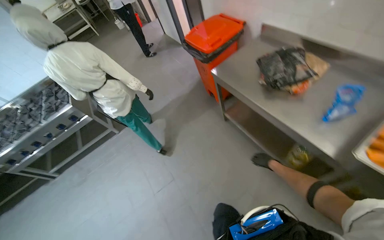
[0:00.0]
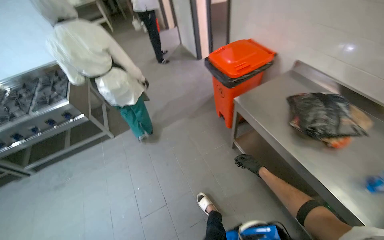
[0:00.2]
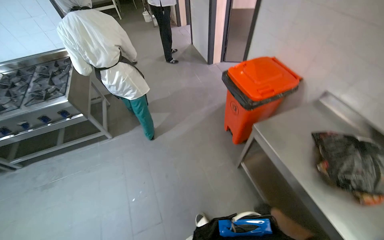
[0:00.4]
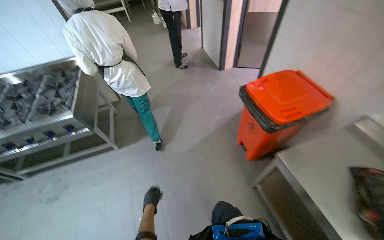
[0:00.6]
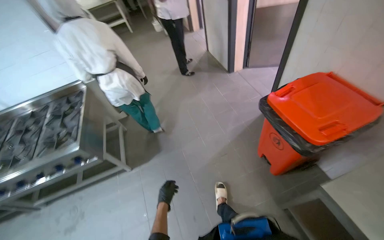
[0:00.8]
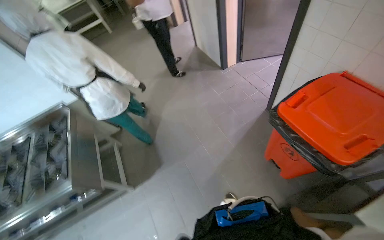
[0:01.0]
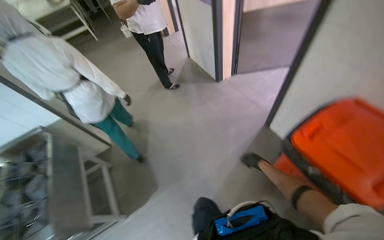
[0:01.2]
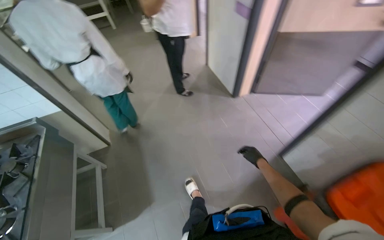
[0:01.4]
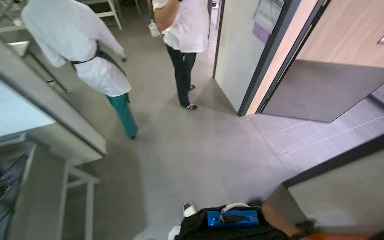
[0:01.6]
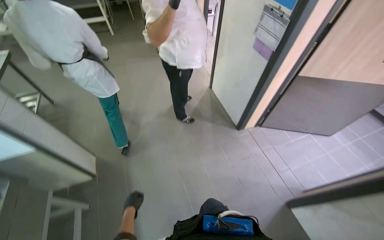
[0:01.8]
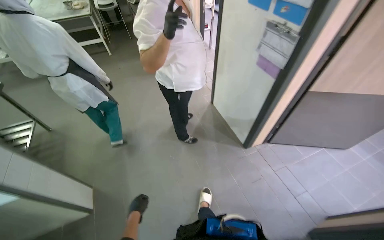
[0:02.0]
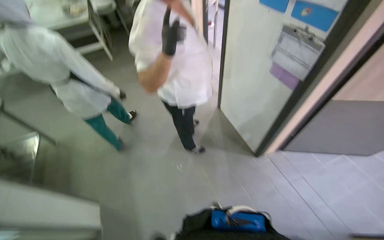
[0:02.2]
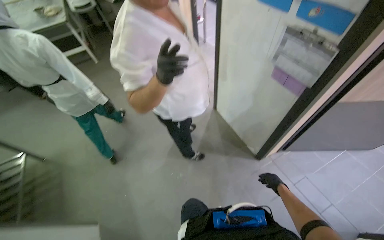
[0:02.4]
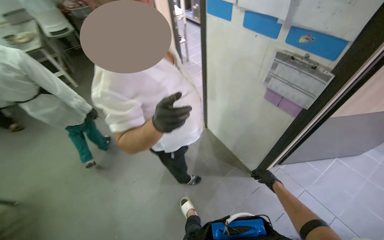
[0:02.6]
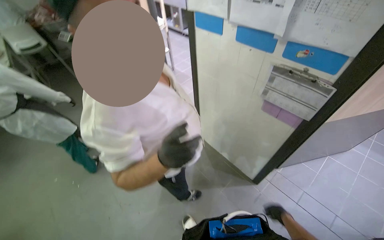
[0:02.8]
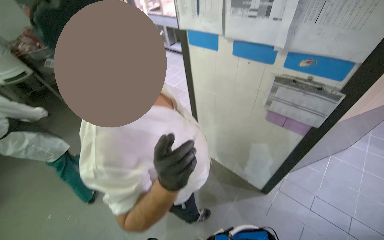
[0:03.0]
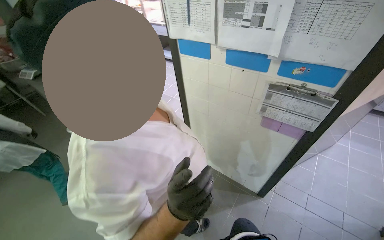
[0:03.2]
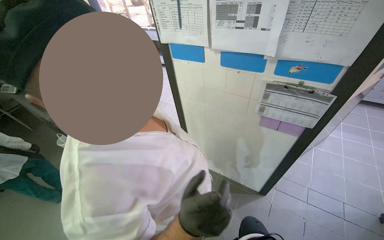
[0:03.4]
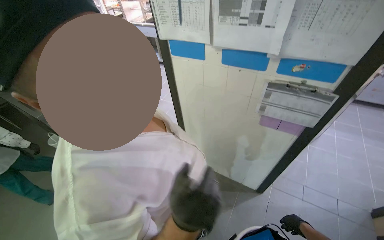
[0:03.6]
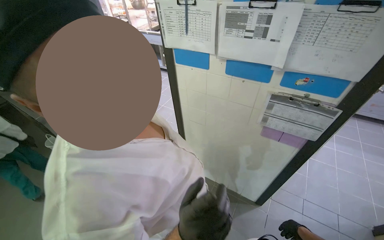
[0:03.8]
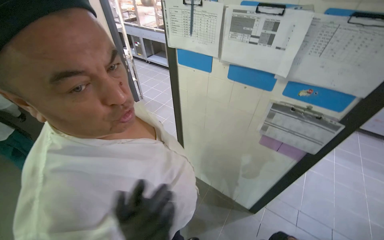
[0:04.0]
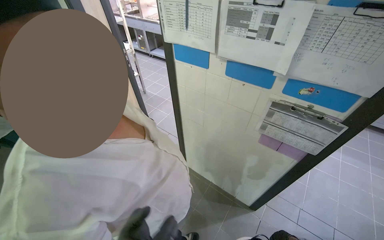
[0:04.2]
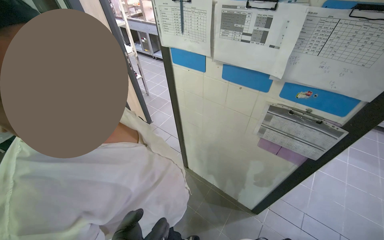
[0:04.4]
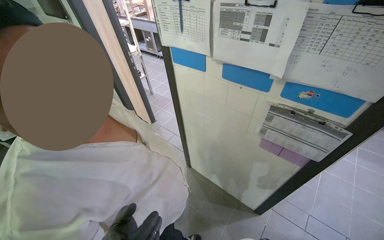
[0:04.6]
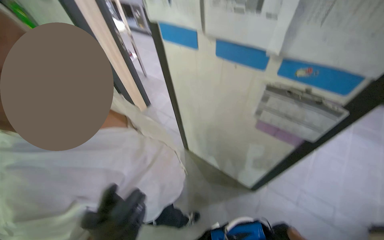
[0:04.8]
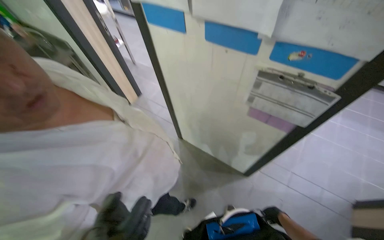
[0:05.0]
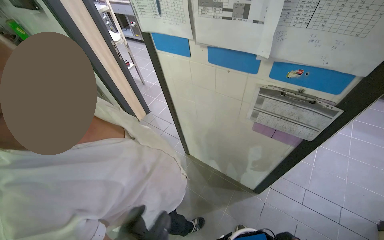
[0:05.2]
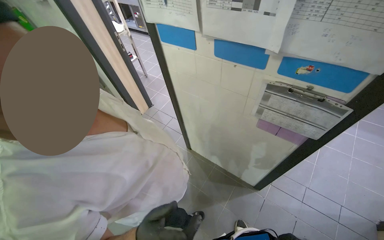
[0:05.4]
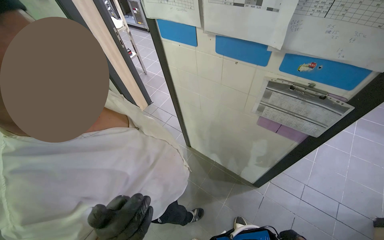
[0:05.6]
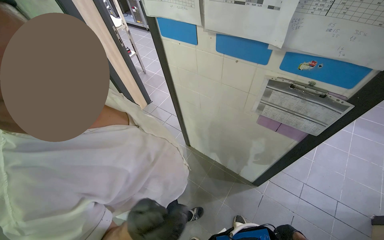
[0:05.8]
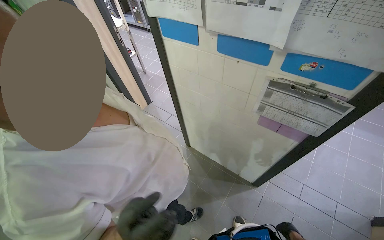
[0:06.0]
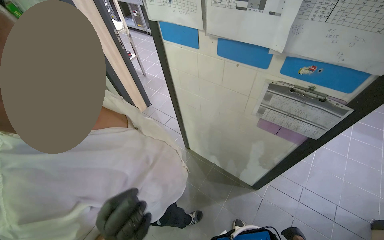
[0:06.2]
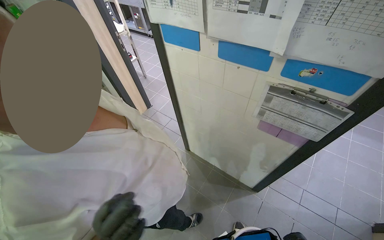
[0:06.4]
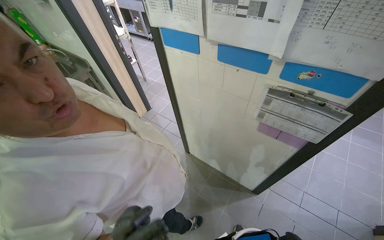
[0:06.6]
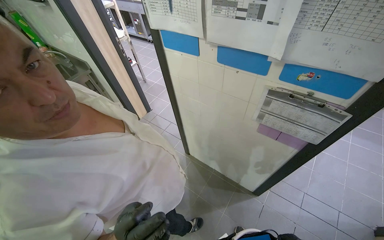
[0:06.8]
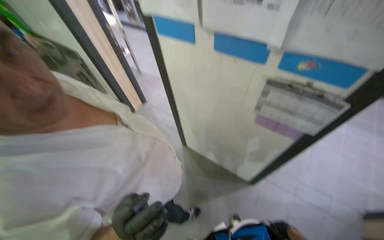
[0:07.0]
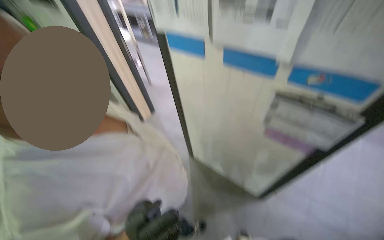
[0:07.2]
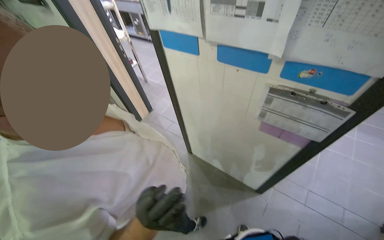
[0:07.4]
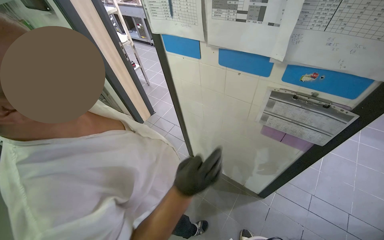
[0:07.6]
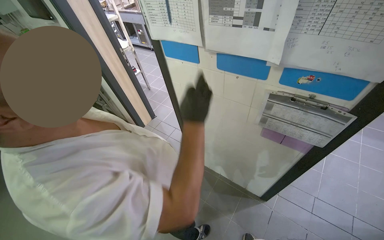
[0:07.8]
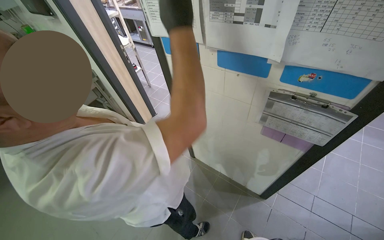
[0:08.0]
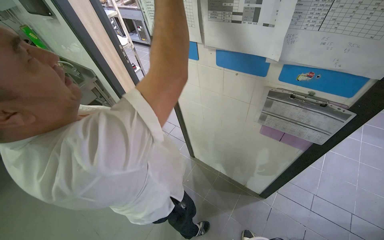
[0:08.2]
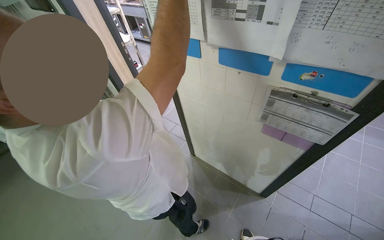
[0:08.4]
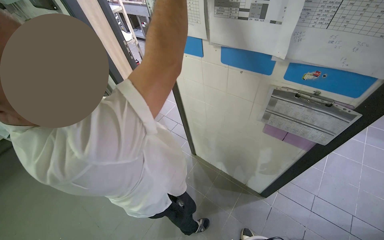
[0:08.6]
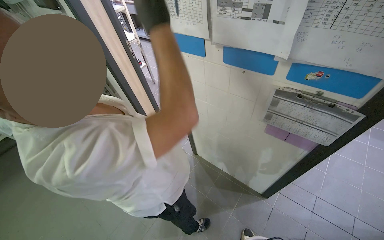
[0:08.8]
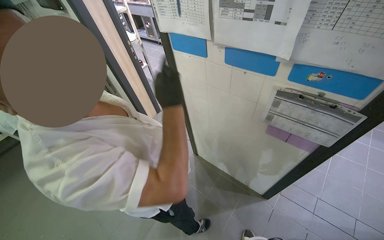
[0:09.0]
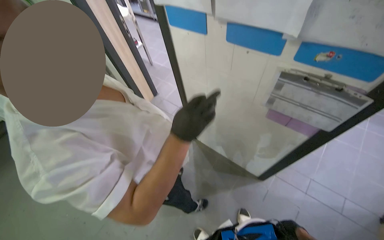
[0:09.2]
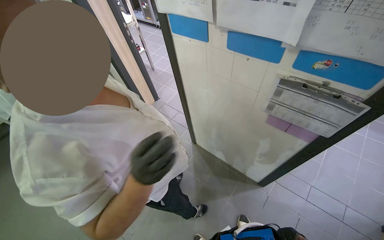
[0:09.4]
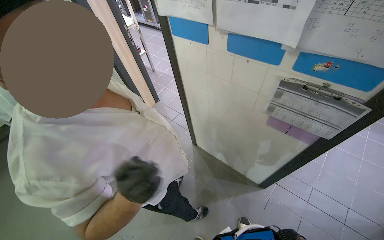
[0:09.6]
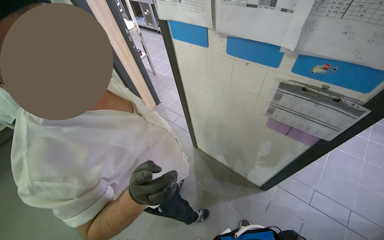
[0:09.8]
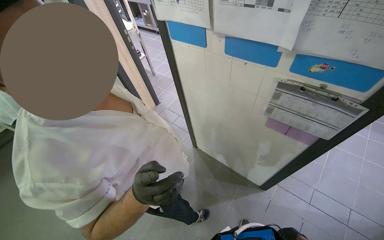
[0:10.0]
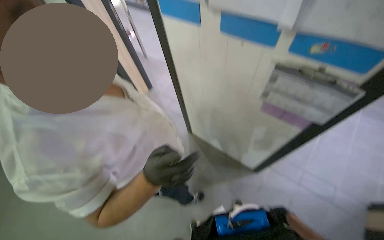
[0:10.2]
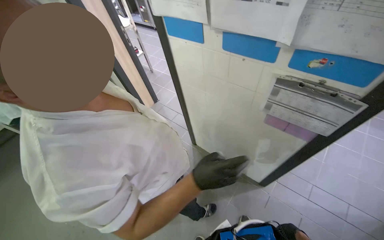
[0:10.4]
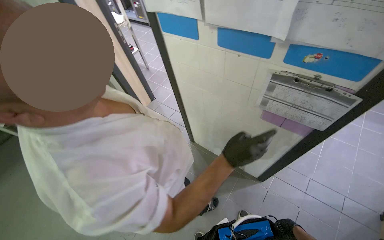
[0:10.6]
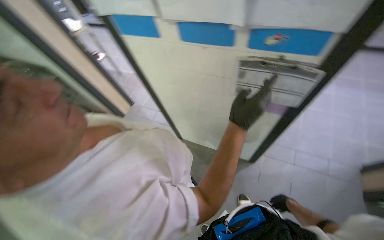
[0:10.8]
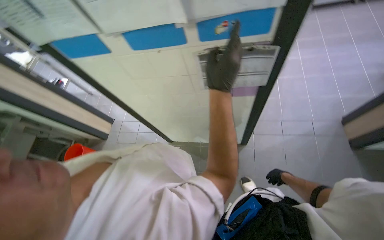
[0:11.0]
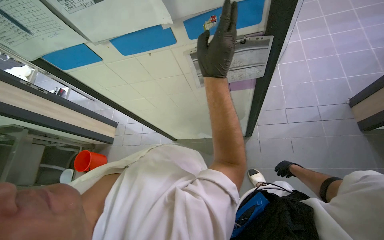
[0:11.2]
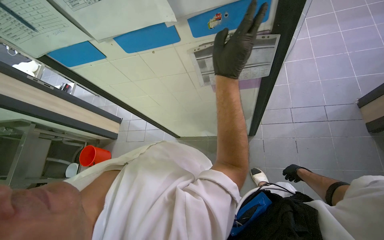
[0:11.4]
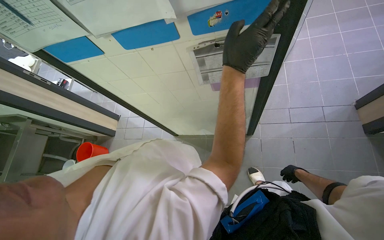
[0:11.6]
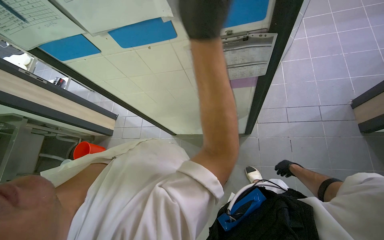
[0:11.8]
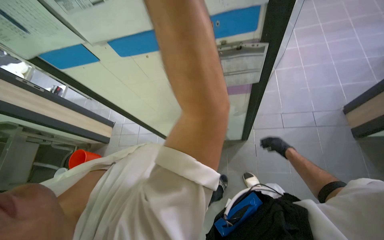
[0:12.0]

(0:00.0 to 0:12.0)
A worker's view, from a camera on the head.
Job: preparing food.
The whole recording: Preparing onions on cutting board. The worker slices and dices peeled onions on a red cutting board.
0:00.0 - 0:01.6: The head travels approximately 2 m.
0:01.6 - 0:03.0: The wearer moves some 1 m. The wearer looks about 30 degrees further to the right. The camera pitches upward, by about 10 degrees.
0:10.4 - 0:12.0: The scene turns some 35 degrees counterclockwise in the picture.

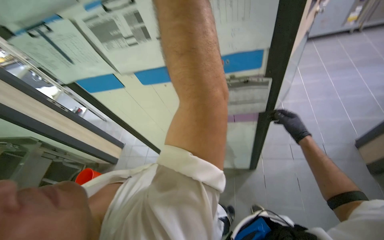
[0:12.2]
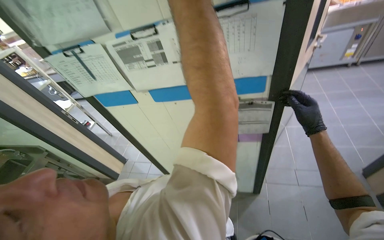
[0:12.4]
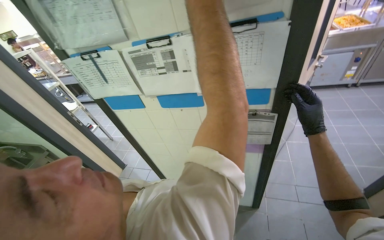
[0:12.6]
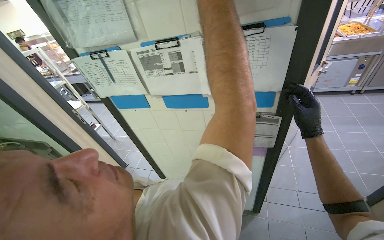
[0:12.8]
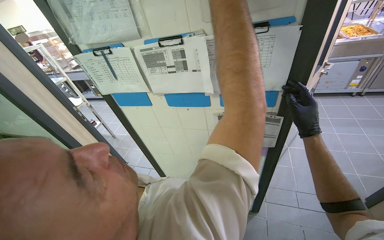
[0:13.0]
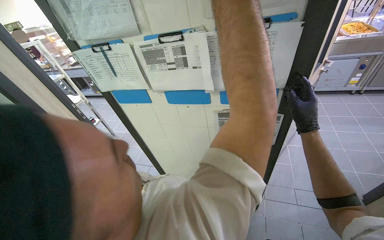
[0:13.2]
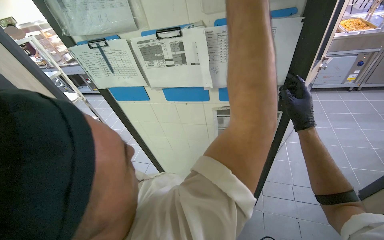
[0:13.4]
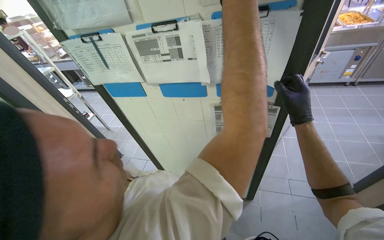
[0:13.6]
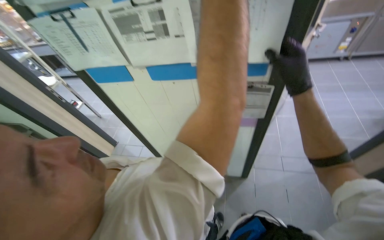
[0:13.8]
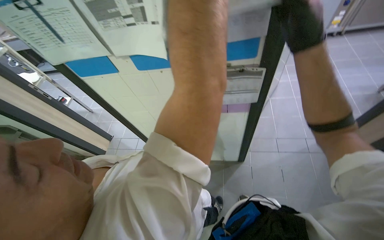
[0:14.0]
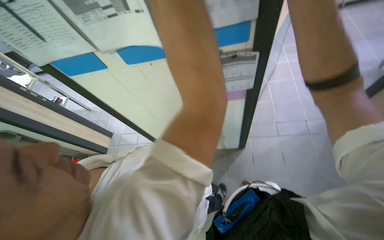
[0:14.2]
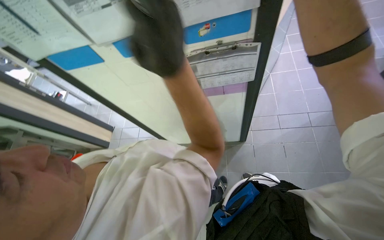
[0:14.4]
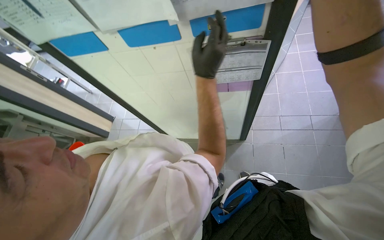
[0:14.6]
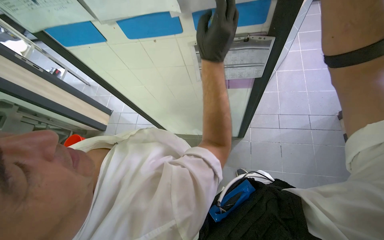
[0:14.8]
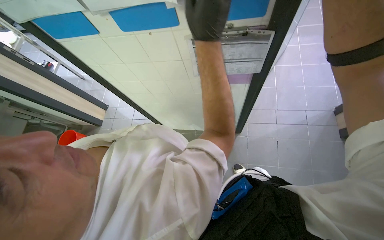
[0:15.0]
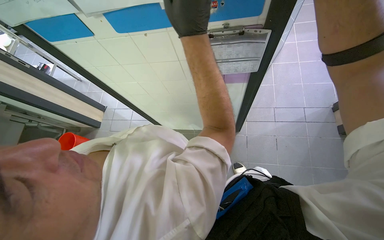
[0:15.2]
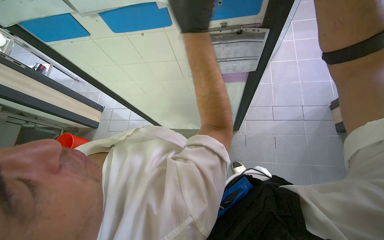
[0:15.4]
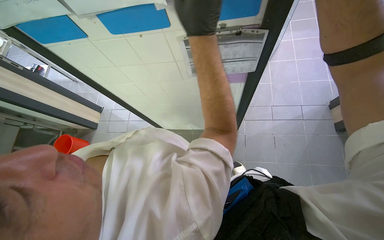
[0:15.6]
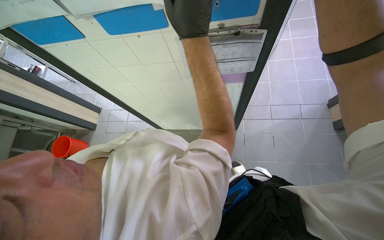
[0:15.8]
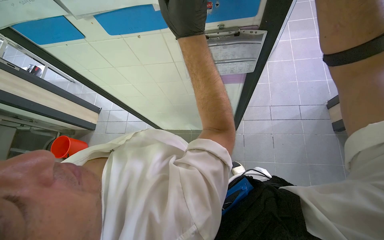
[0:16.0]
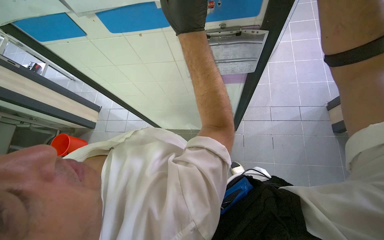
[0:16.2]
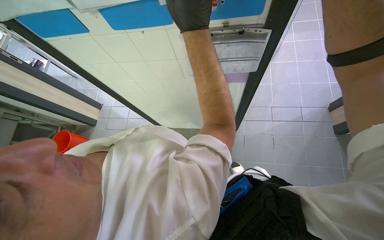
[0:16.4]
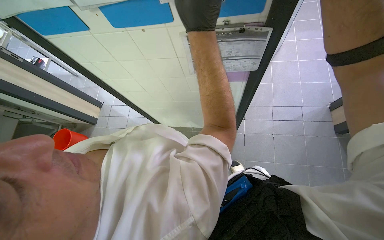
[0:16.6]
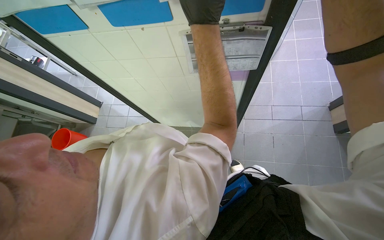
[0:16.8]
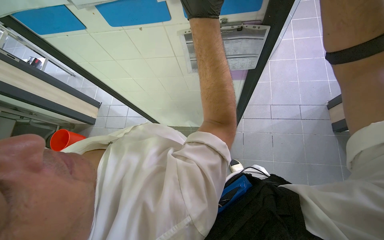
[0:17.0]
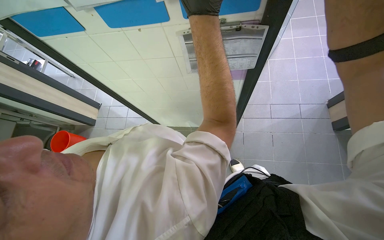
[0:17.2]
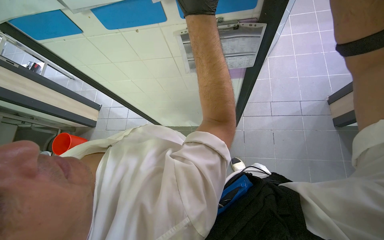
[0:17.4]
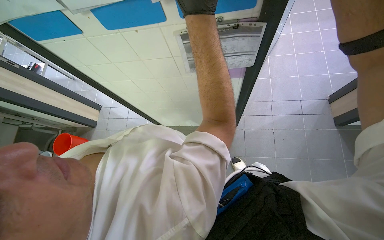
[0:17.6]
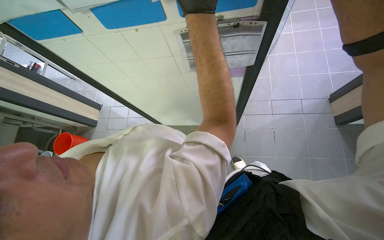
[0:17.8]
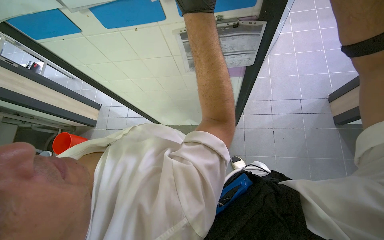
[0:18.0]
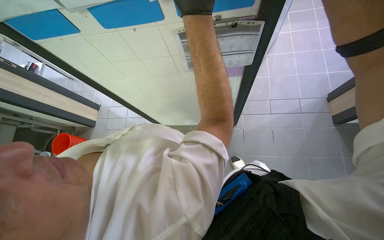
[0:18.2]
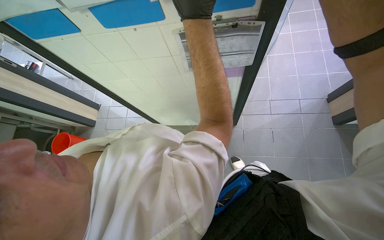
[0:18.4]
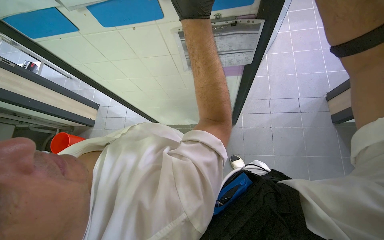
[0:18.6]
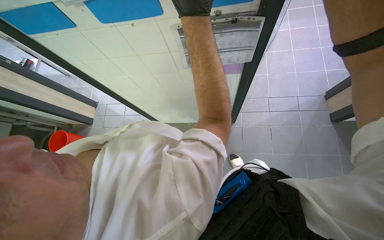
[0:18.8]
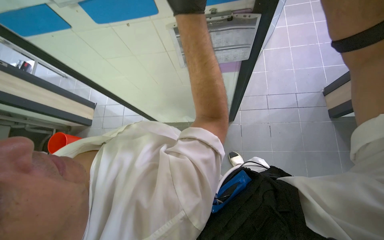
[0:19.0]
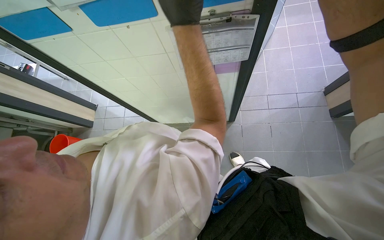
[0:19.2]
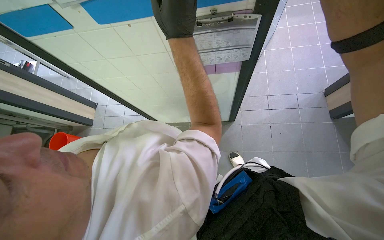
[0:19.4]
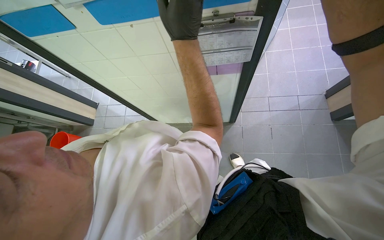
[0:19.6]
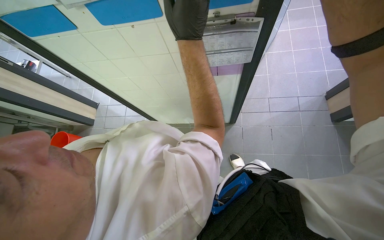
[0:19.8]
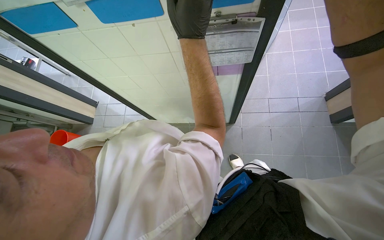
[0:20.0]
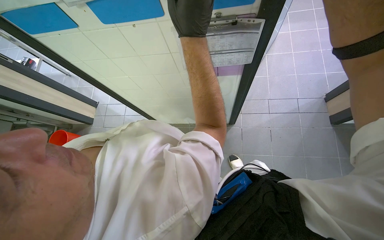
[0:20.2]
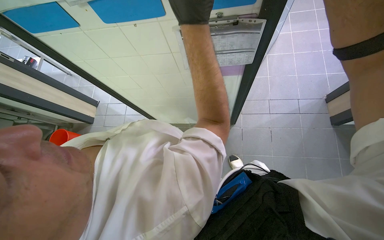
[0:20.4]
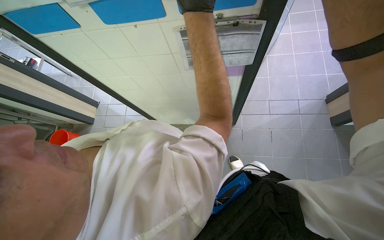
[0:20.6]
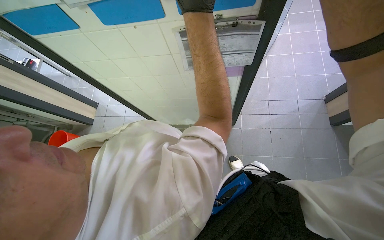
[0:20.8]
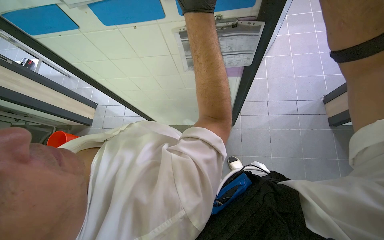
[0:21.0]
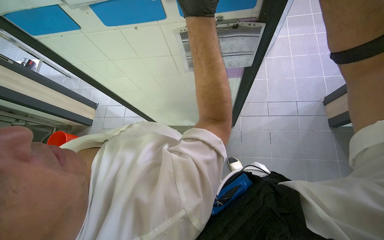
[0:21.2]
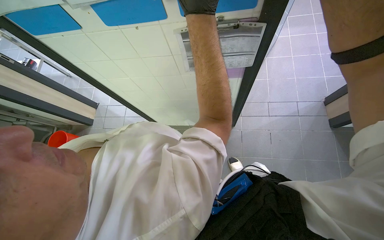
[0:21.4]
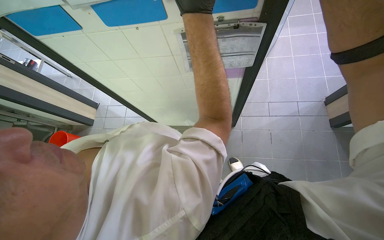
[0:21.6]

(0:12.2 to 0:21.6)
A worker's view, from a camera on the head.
Job: preparing food.
The whole recording: Preparing onions on cutting board. The worker slices and dices peeled onions on a red cutting board.
0:13.8 - 0:15.4: The view tips downward by some 15 degrees.
